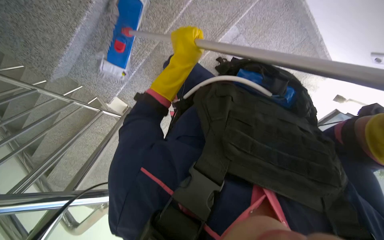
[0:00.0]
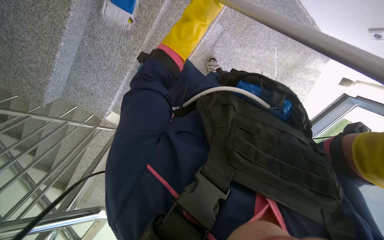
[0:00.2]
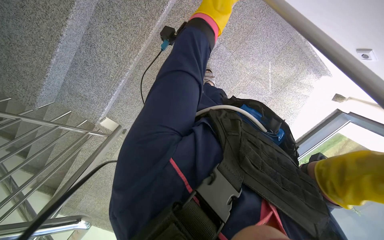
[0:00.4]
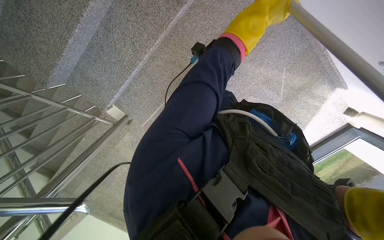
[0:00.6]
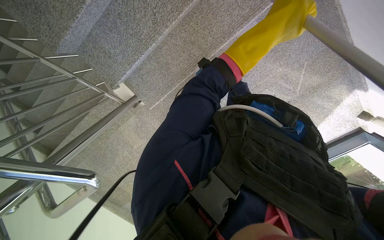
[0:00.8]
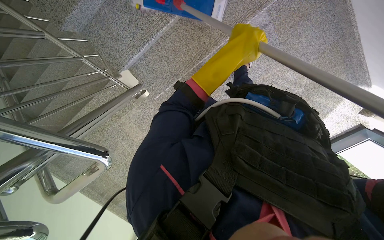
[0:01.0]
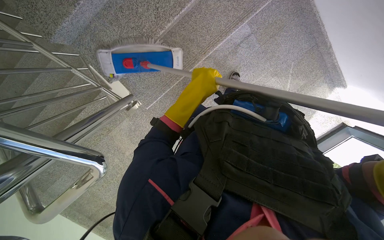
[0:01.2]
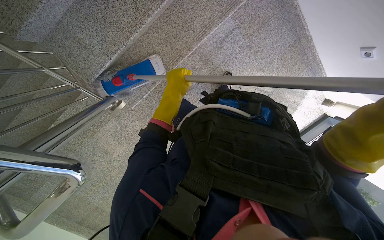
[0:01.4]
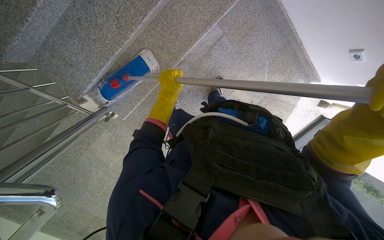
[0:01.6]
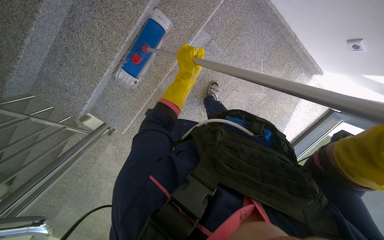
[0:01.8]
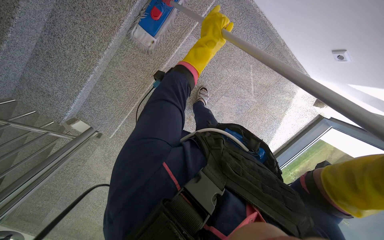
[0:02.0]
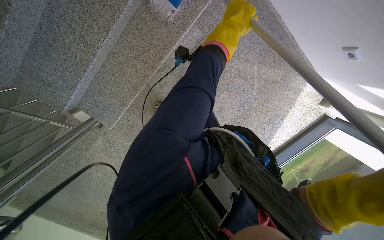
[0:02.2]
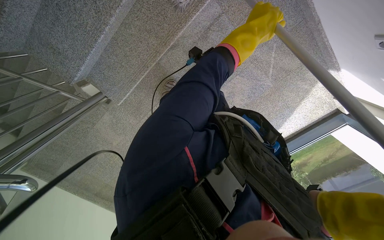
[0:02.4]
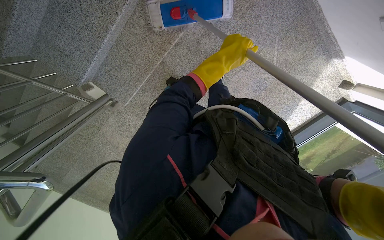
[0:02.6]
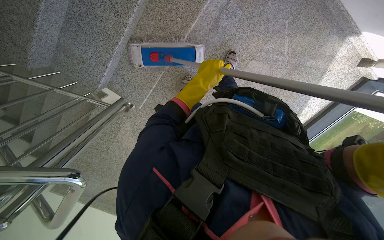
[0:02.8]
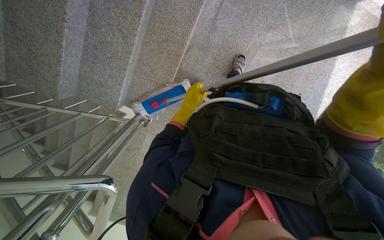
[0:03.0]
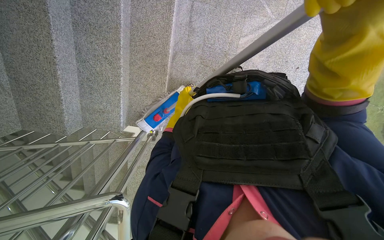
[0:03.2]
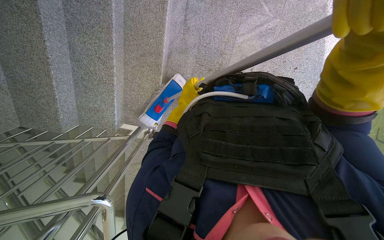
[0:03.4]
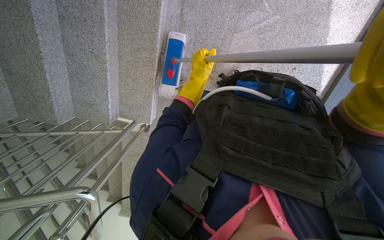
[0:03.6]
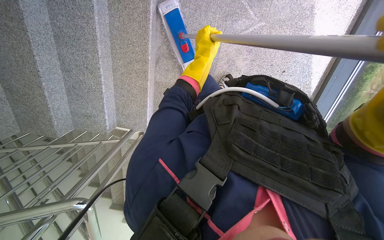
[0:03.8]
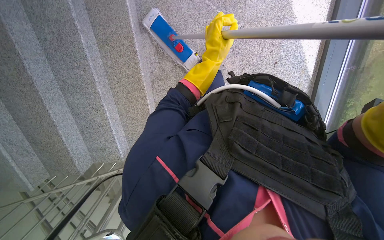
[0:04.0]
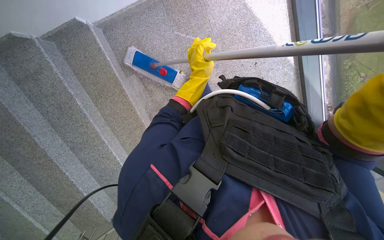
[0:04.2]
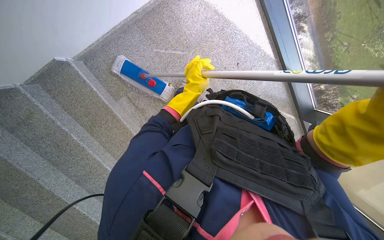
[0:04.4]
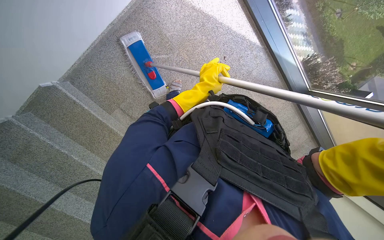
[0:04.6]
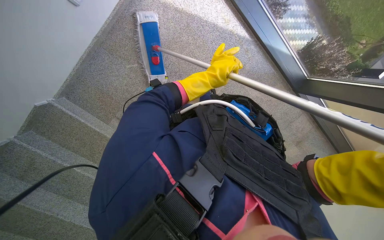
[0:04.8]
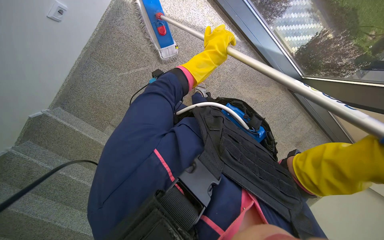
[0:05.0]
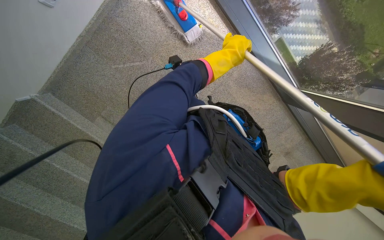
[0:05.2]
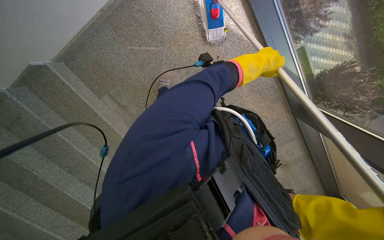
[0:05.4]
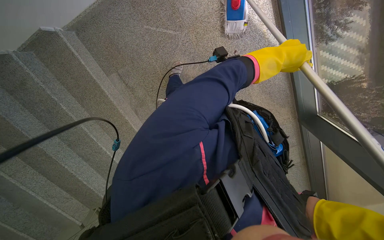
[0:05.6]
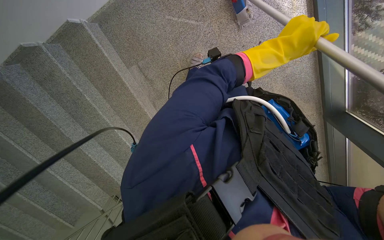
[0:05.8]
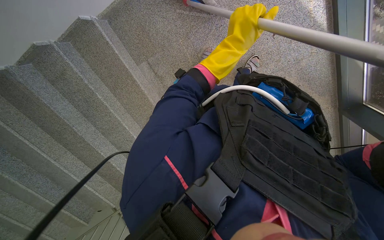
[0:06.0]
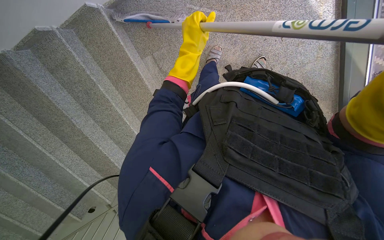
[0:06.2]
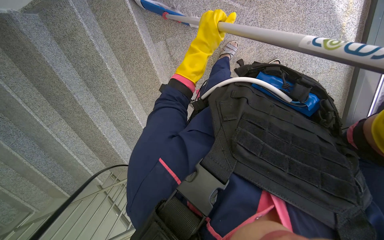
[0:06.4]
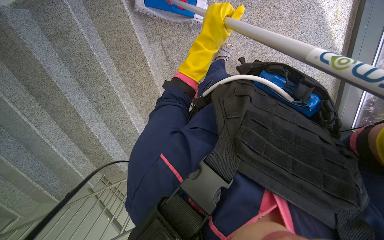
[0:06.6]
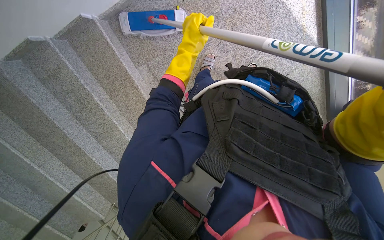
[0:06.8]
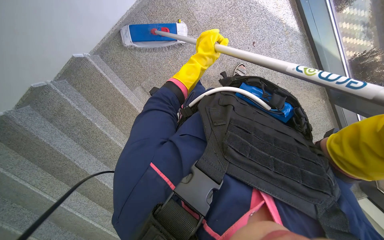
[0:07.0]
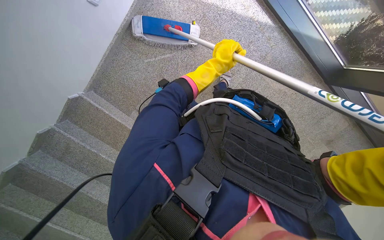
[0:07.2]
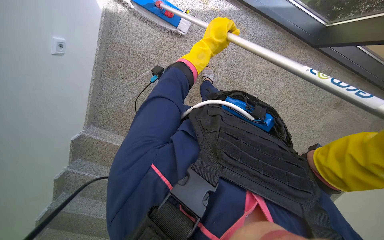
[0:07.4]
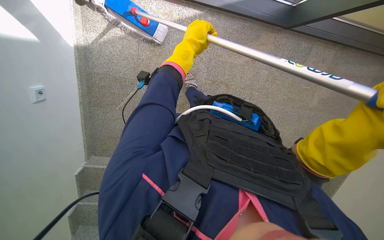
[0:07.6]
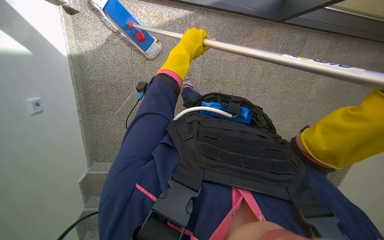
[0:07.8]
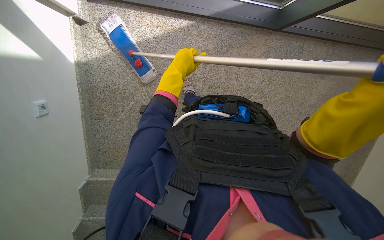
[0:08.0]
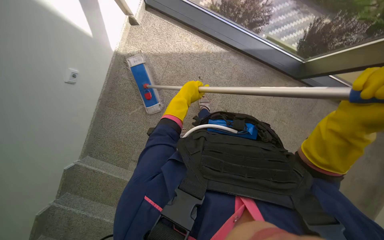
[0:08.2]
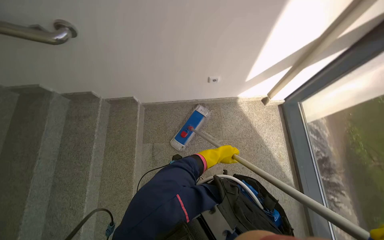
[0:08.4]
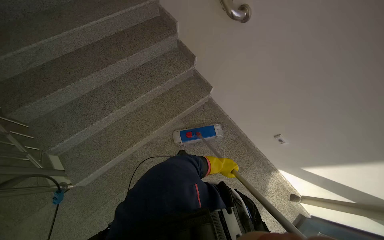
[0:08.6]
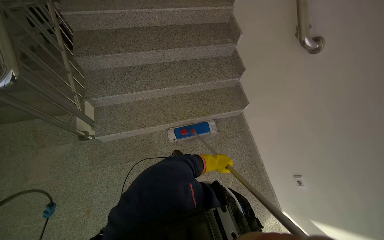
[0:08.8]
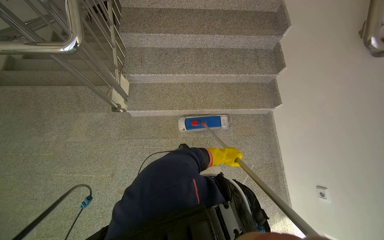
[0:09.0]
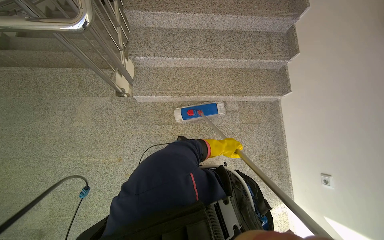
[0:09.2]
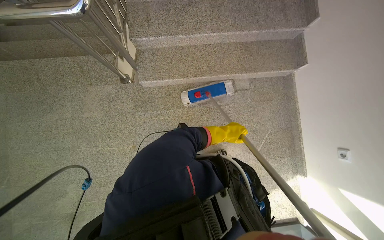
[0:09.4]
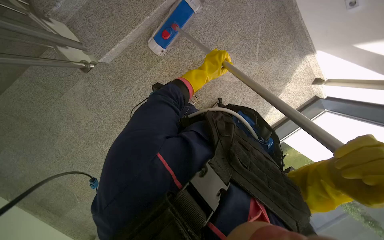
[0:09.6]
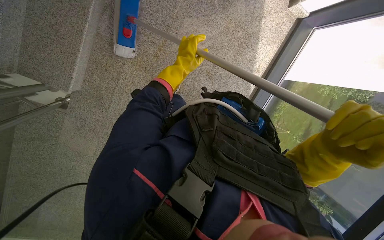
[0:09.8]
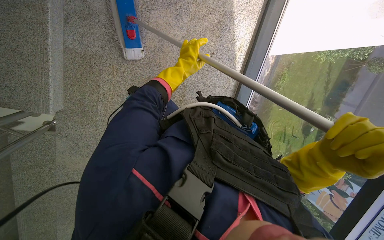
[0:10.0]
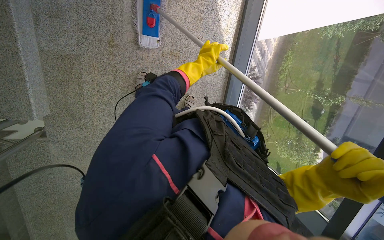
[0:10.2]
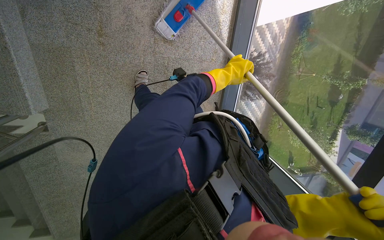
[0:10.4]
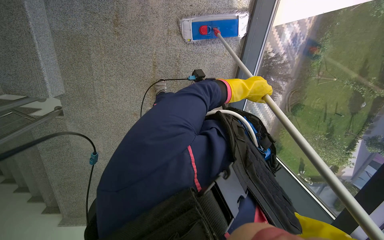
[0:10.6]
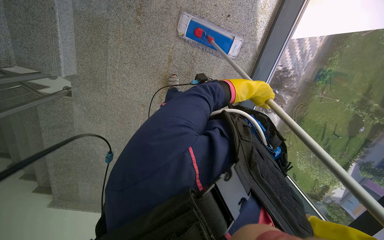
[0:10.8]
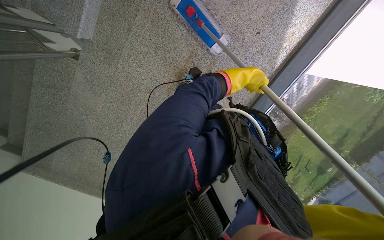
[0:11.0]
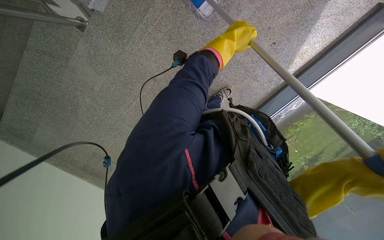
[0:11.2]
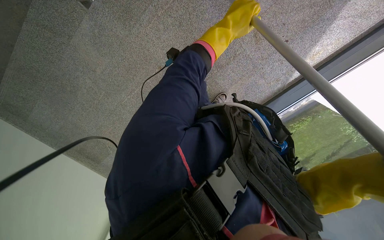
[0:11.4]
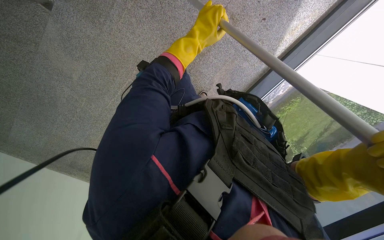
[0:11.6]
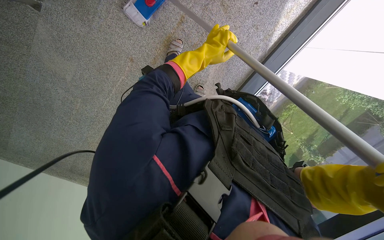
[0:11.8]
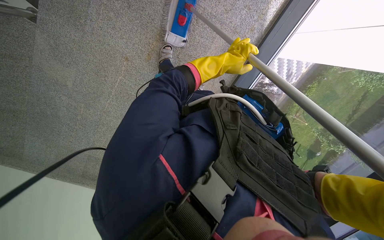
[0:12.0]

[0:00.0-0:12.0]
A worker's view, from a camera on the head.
Job: mopping floor.
The whole recording: Mopping stairs. The worker mops the stairs and landing with a long-handled mop.
0:00.0 to 0:01.6: The left hand heads farther from the camera and down the picture, covering roughly 15 cm, and reaches roughly 10 cm to the right, then returns.
0:01.6 to 0:03.0: The camera sweeps to the left, by some 20 degrees. The left hand travels to the right by some 20 cm, and reaches some 25 cm up the picture, then returns.
0:03.0 to 0:04.4: The head travels approximately 50 cm. The scene rotates counterclockwise by roughly 45 degrees.
0:06.0 to 0:07.6: The wearer moves roughly 60 cm. Everything in view rotates about 50 degrees counterclockwise.
0:07.6 to 0:09.0: The wearer moves about 50 cm. The head turns to the left by approximately 145 degrees. The wearer looks about 25 degrees further upward.
0:09.0 to 0:10.4: The view tilts about 50 degrees downward. Everything in view rotates some 85 degrees counterclockwise.
0:10.4 to 0:12.0: The camera pitches downward, by some 15 degrees. The scene rotates clockwise by roughly 25 degrees.

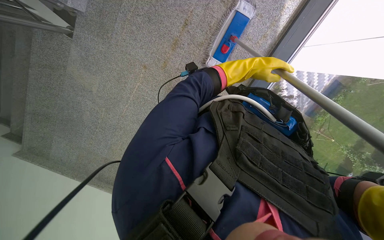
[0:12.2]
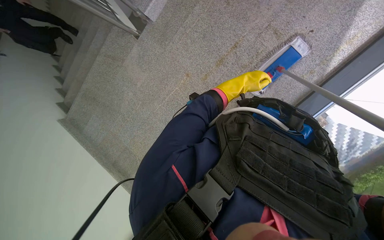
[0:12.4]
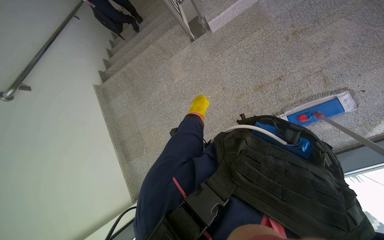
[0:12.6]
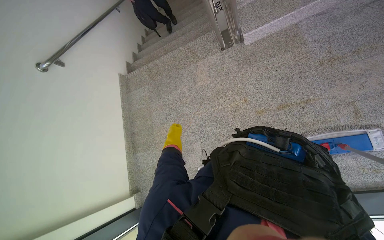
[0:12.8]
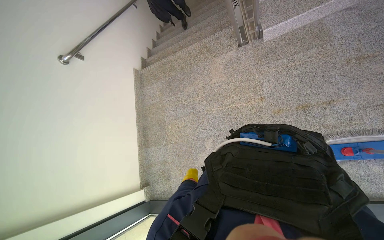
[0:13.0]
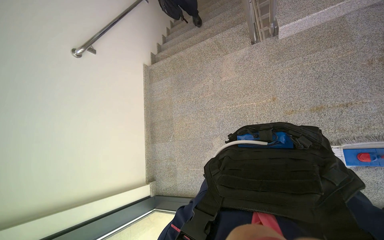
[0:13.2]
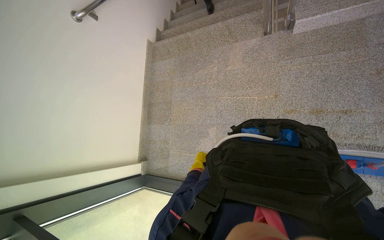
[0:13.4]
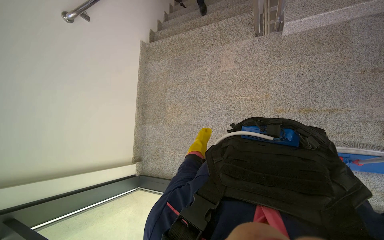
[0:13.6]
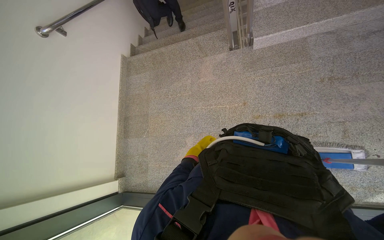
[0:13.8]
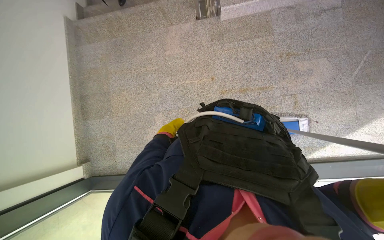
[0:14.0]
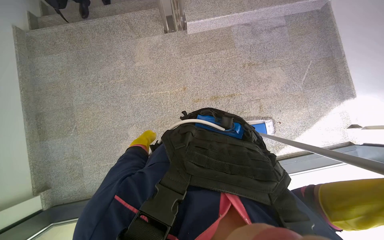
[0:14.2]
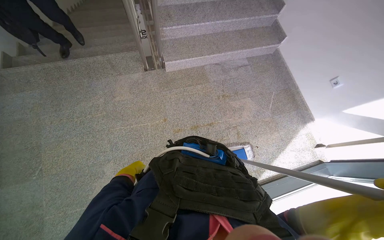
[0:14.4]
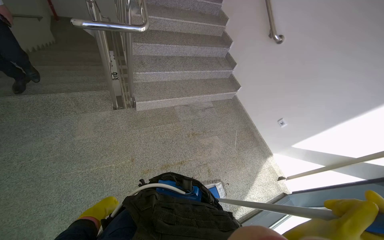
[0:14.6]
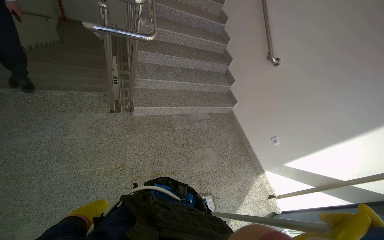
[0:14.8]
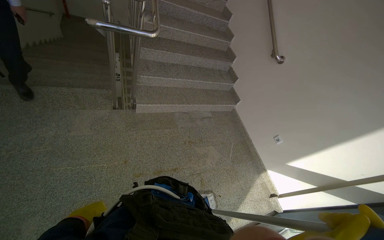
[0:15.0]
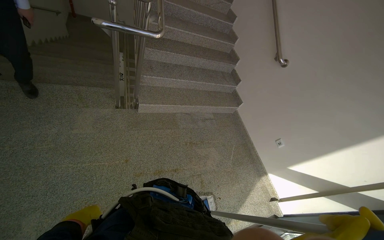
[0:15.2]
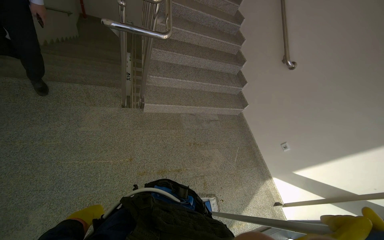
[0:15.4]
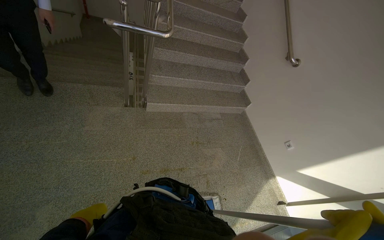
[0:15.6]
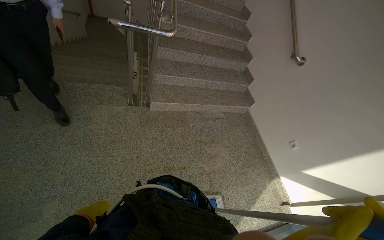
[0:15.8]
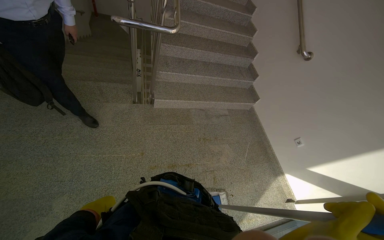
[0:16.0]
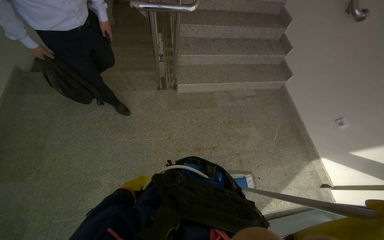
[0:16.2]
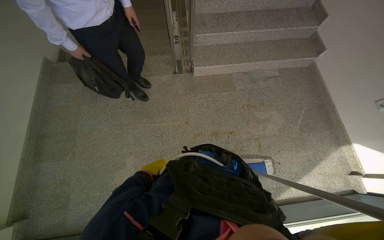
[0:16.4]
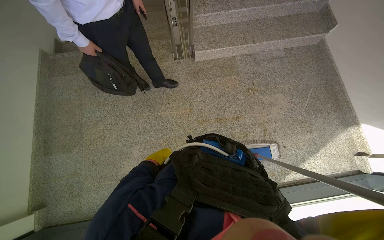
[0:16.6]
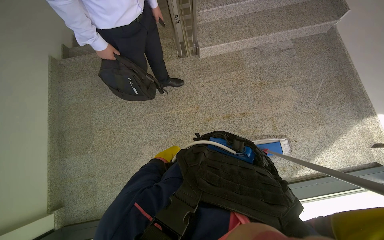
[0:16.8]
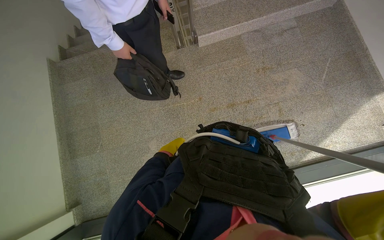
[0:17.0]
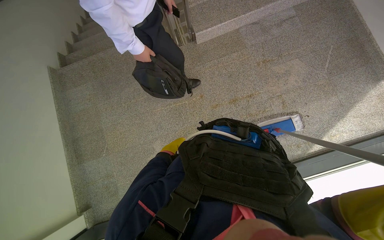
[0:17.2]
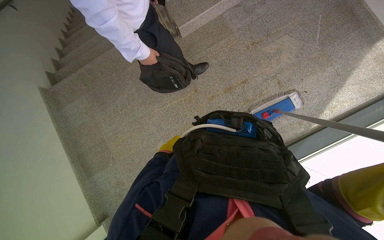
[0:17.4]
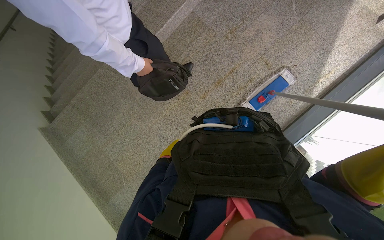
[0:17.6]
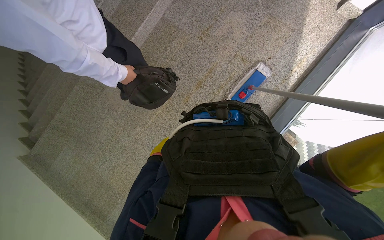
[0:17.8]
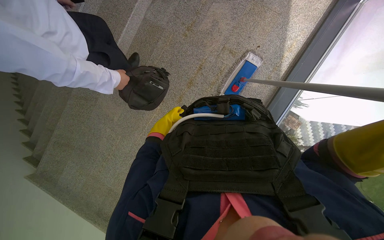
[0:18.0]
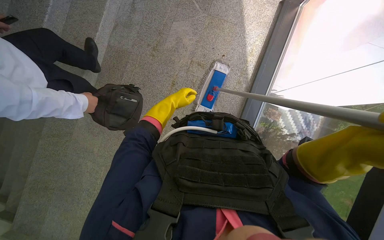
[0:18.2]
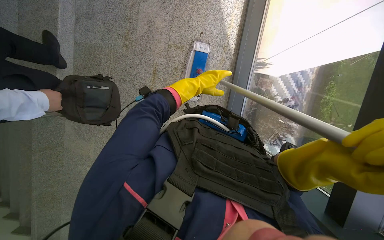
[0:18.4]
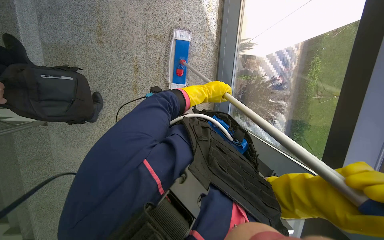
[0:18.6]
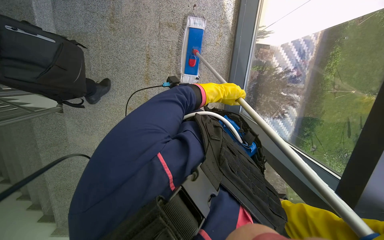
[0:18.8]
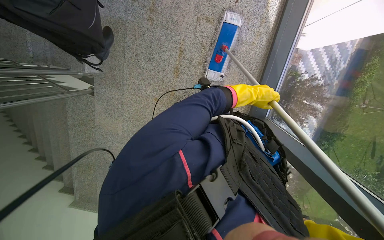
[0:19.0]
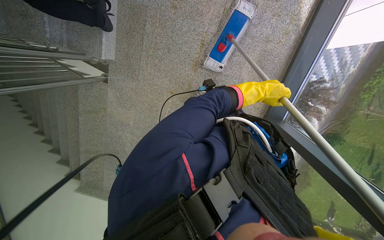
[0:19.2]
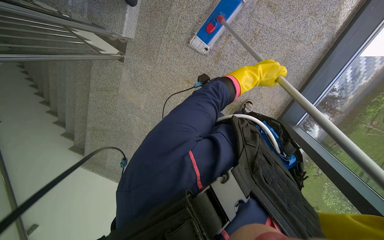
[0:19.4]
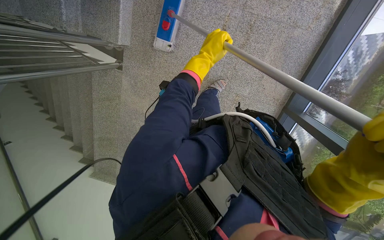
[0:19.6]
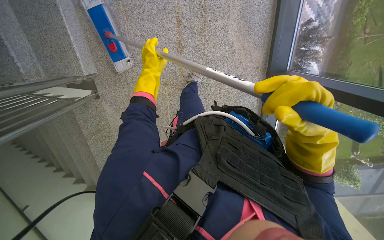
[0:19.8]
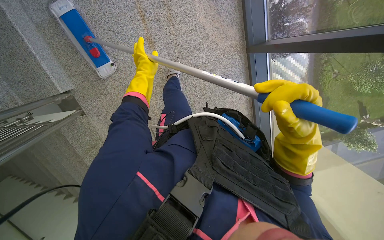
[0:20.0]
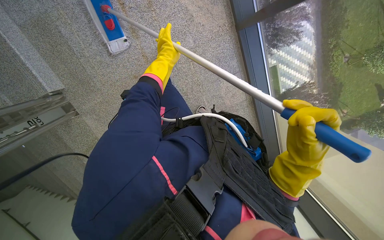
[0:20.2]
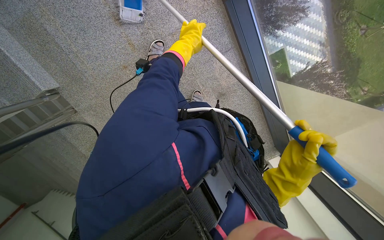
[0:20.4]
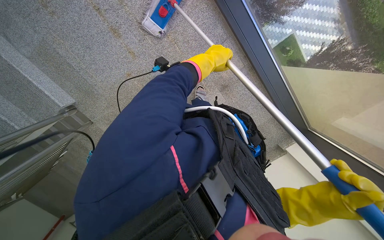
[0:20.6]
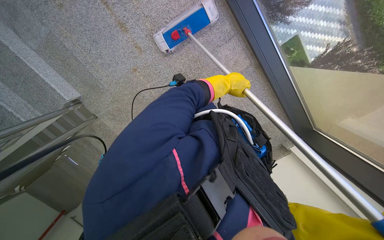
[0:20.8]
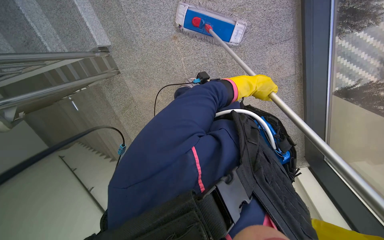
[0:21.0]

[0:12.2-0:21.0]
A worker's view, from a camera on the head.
Job: mopping floor.
The whole recording: Mopping stairs. The worker mops the stairs and landing with a long-handled mop.
0:12.2 to 0:13.6: The wearer's head swings some 65 degrees to the left.
0:13.6 to 0:15.2: The view pans to the right by approximately 45 degrees. The view tips upward by approximately 30 degrees.
0:15.2 to 0:16.6: The camera sweeps to the left, by roughly 25 degrees. The wearer looks some 20 degrees further downward.
0:16.6 to 0:18.0: The scene rotates counterclockwise by approximately 50 degrees.
0:19.6 to 0:21.0: The wearer moves about 50 cm. The view swings some 15 degrees to the left. The scene turns about 30 degrees counterclockwise in the picture.
